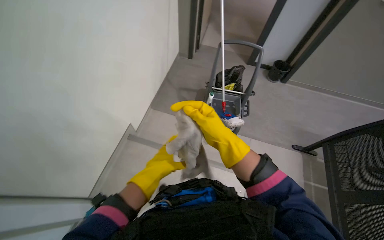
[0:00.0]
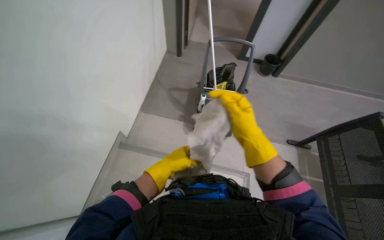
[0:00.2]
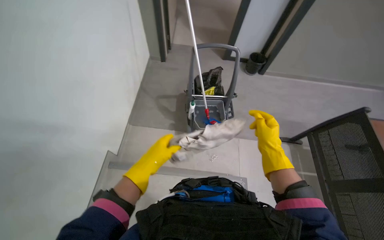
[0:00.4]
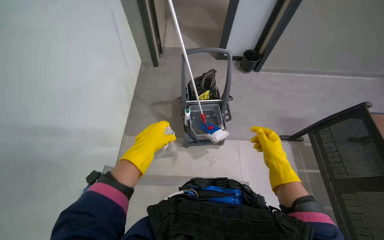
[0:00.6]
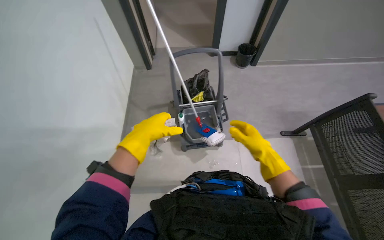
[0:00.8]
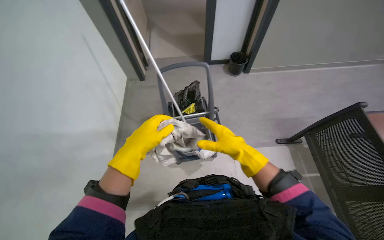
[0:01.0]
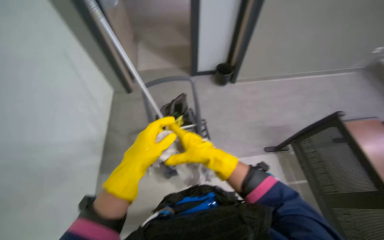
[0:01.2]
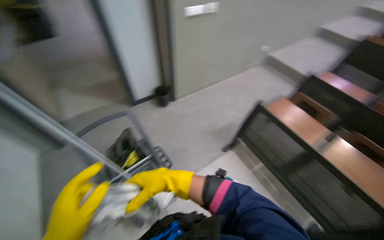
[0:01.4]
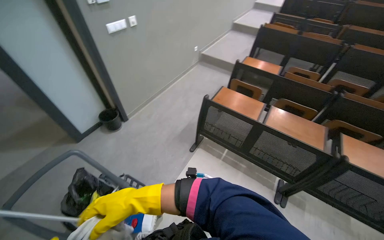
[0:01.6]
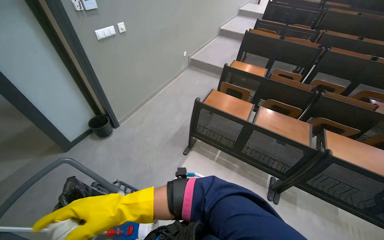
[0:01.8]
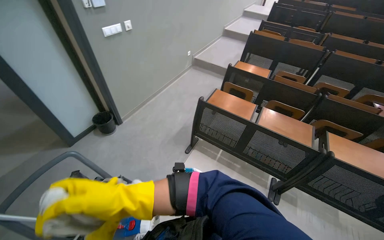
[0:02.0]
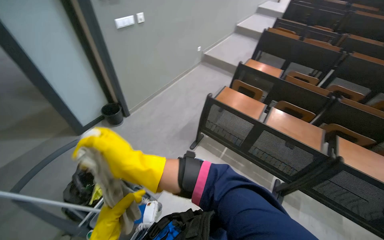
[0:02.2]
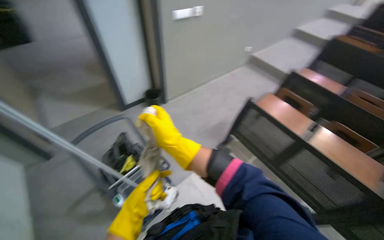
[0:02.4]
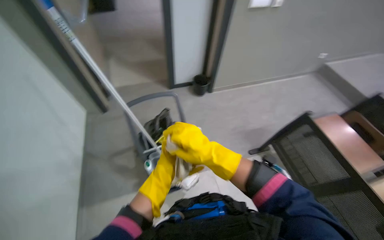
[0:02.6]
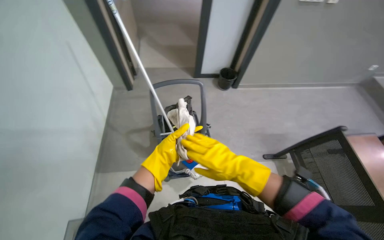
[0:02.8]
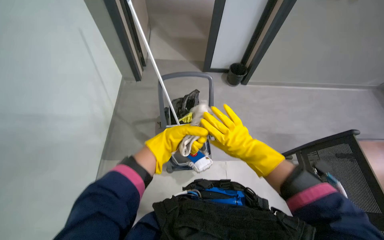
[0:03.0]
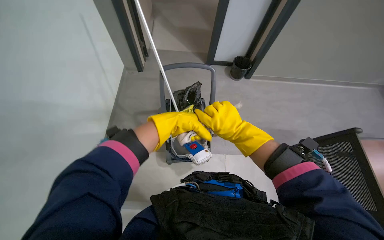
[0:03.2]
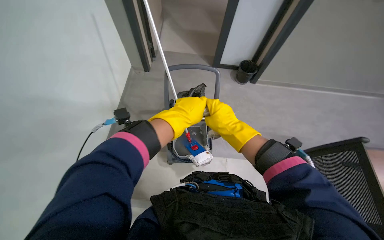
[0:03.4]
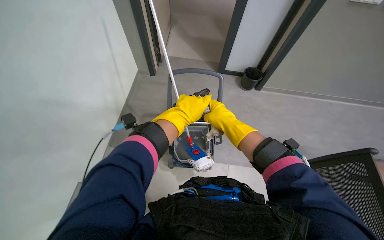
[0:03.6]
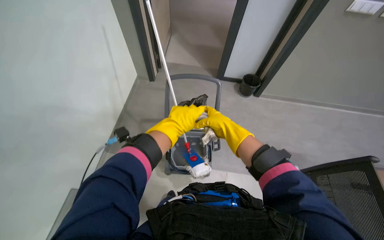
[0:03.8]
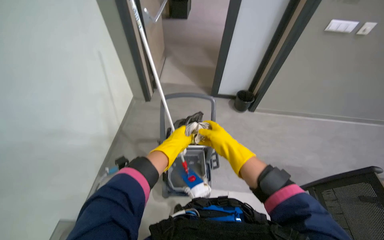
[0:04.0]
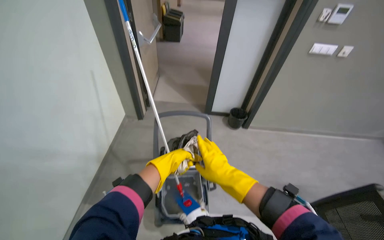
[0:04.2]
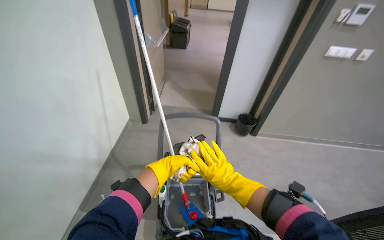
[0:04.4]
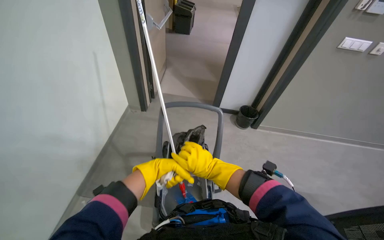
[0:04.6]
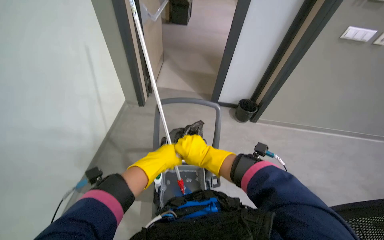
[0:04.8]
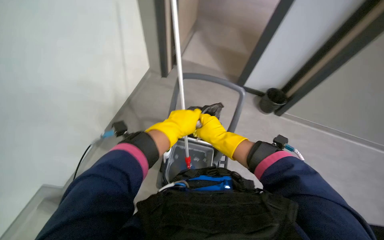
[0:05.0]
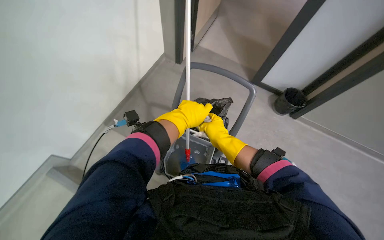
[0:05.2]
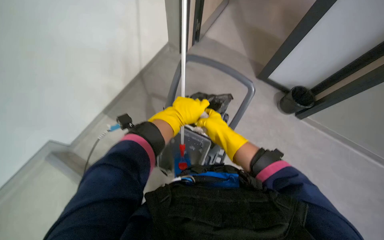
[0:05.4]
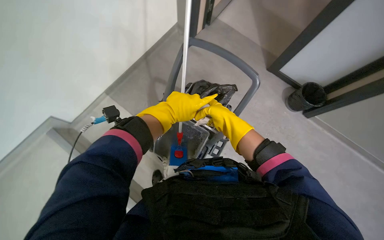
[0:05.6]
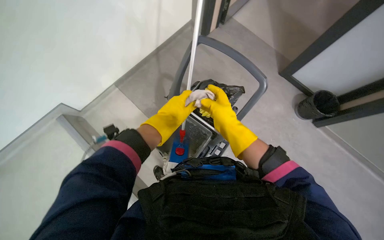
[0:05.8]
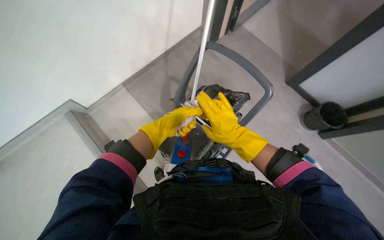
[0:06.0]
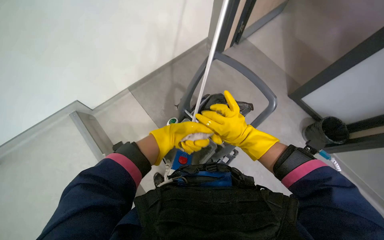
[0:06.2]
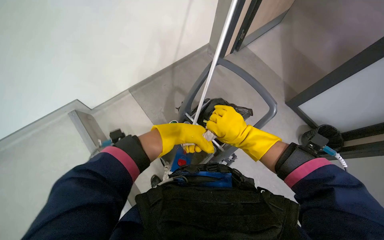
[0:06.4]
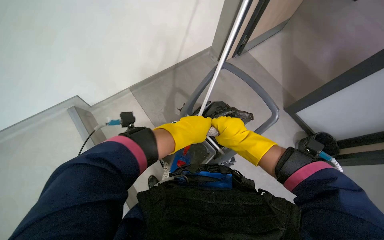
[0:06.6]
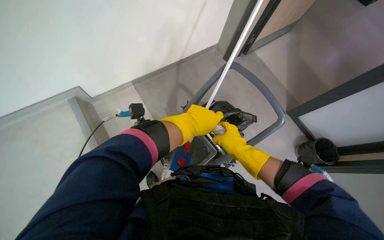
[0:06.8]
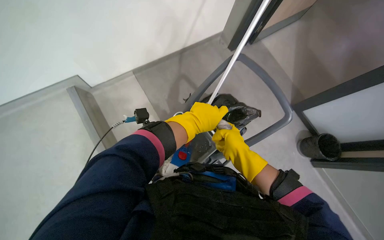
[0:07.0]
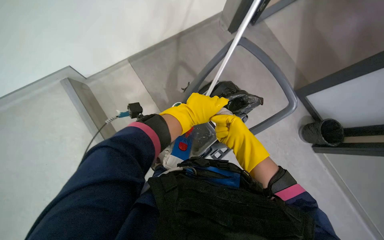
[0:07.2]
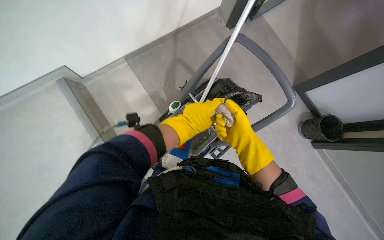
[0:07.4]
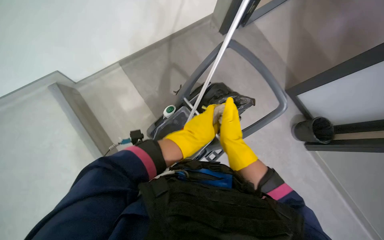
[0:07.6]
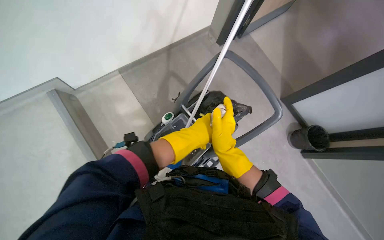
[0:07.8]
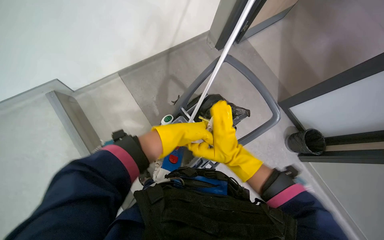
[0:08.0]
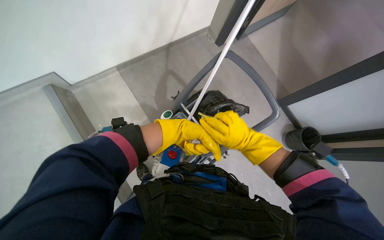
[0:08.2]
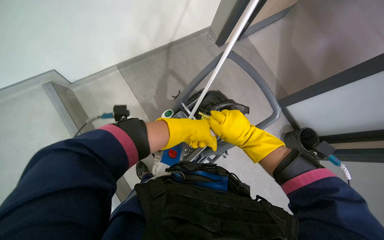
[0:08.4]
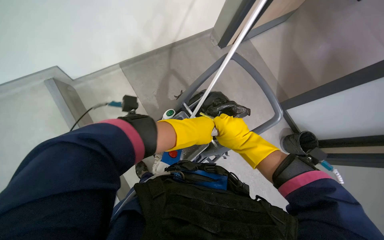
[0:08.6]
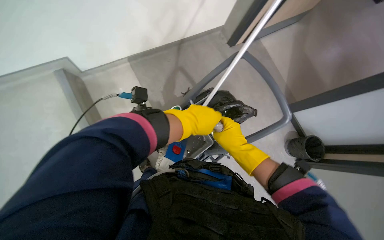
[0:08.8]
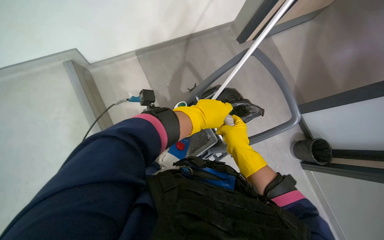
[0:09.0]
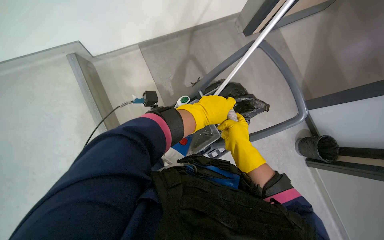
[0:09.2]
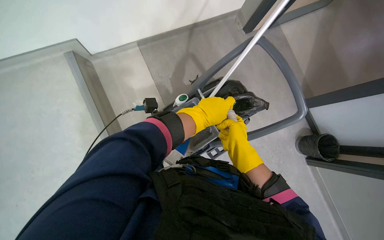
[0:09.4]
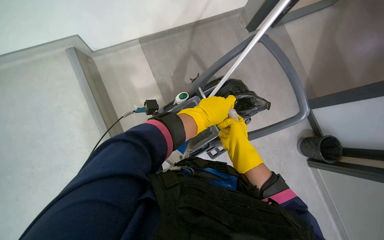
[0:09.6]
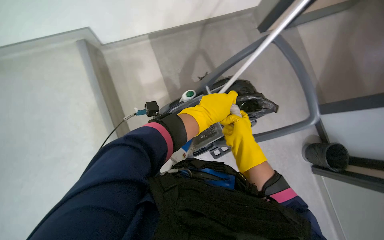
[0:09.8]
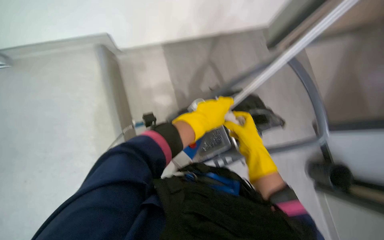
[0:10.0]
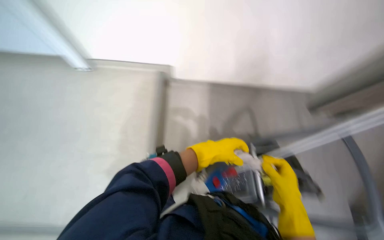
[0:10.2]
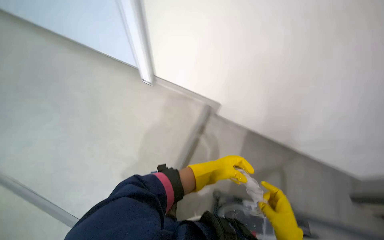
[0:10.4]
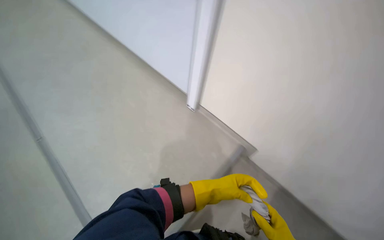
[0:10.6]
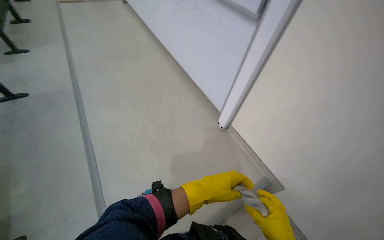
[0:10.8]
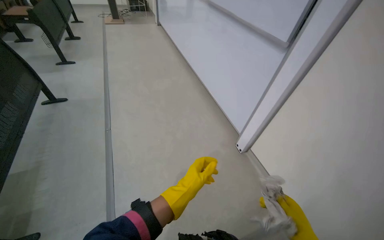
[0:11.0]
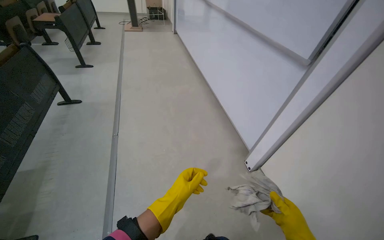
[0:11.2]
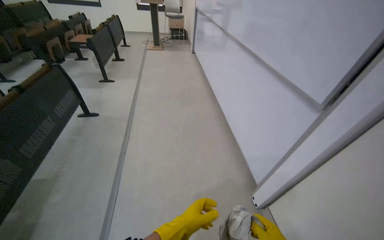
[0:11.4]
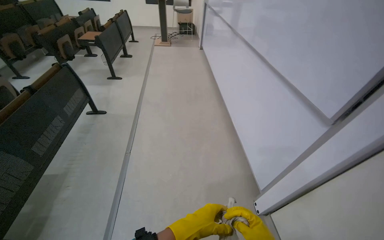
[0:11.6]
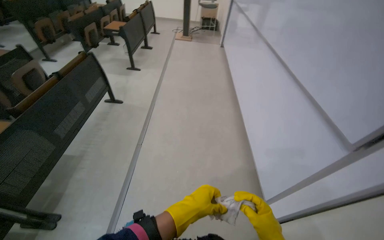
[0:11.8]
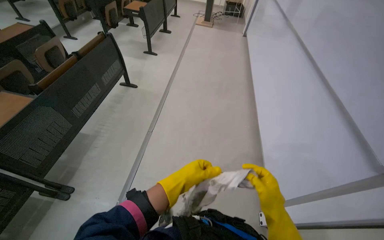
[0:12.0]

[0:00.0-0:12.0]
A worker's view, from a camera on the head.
Job: wiping surfaces.
The whole recording: Wiping whiteboard. The worker wipes the large white whiteboard surface with a cloth.
0:00.0 to 0:01.6: The head turns to the right by approximately 75 degrees. The camera pitches upward, by approximately 20 degrees.
0:01.6 to 0:03.0: The head turns to the left by approximately 55 degrees.
0:03.0 to 0:04.4: The view tilts about 20 degrees upward.
0:04.4 to 0:06.0: The head rotates about 35 degrees to the left. The view tilts roughly 20 degrees downward.
0:07.6 to 0:09.0: The left hand travels nearer to the camera and back again, about 10 cm each way.
0:09.0 to 0:10.4: The head rotates about 35 degrees to the left. The camera pitches upward, by approximately 15 degrees.

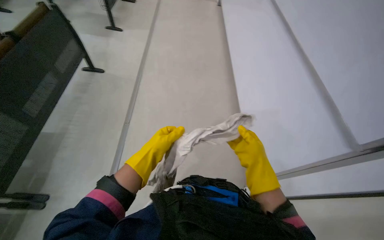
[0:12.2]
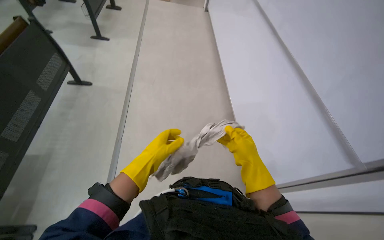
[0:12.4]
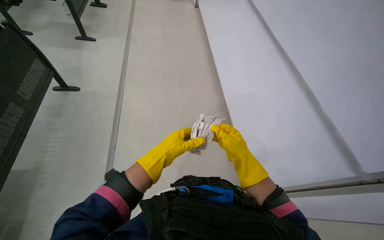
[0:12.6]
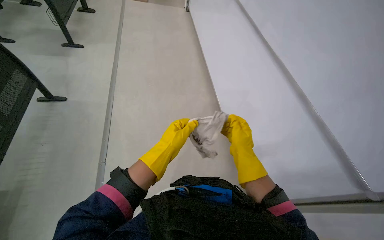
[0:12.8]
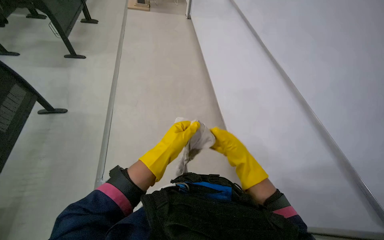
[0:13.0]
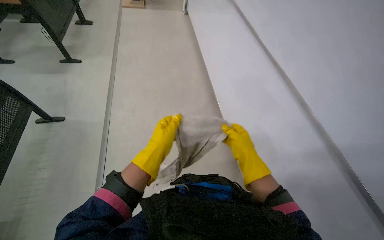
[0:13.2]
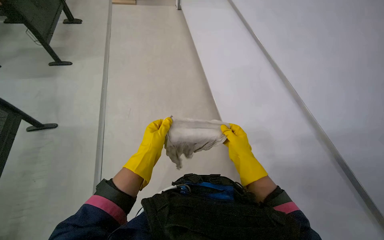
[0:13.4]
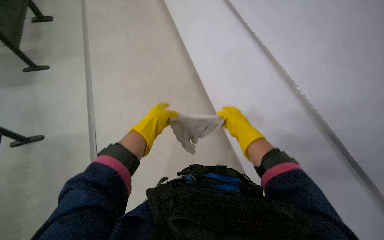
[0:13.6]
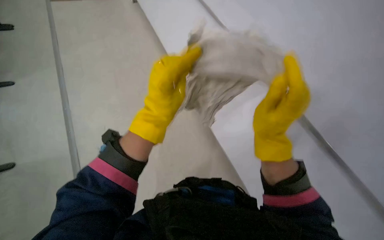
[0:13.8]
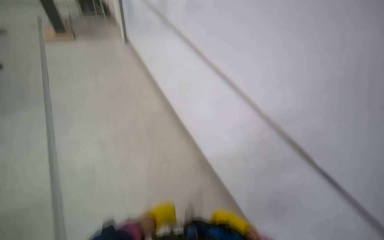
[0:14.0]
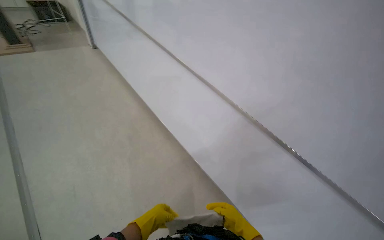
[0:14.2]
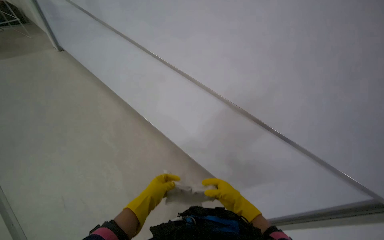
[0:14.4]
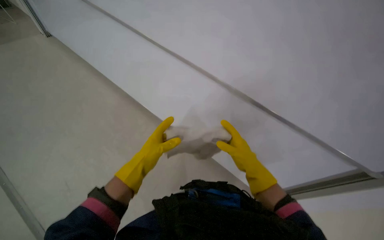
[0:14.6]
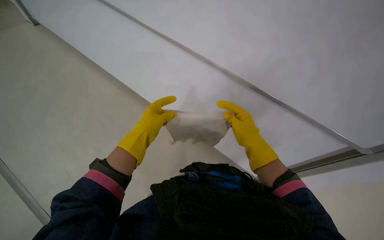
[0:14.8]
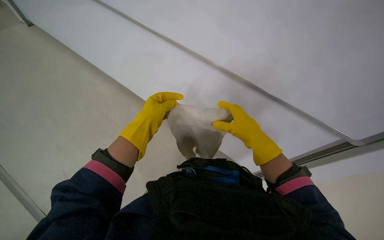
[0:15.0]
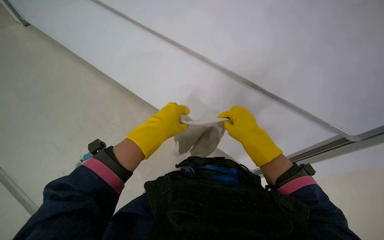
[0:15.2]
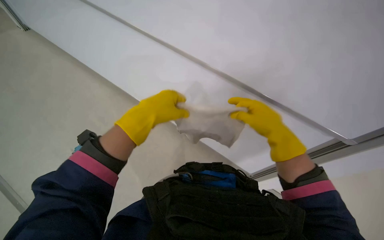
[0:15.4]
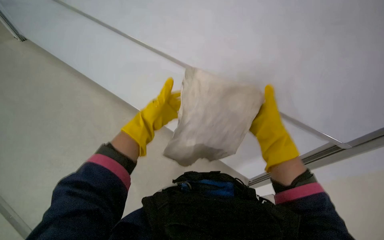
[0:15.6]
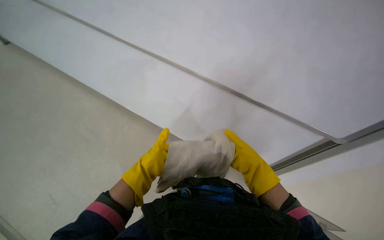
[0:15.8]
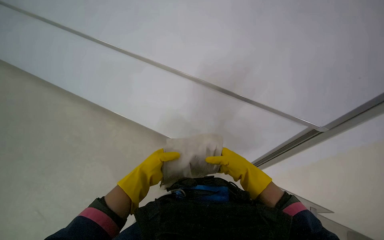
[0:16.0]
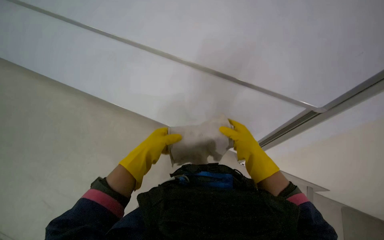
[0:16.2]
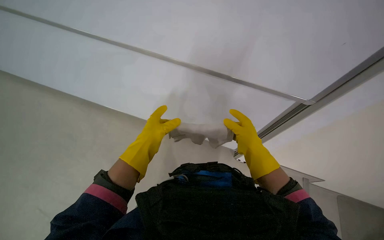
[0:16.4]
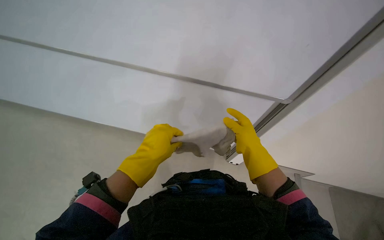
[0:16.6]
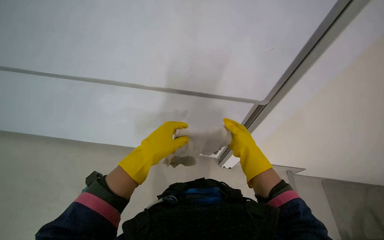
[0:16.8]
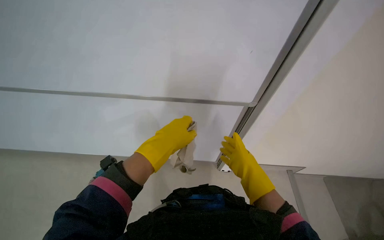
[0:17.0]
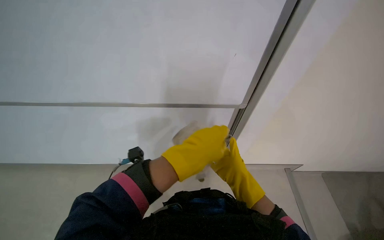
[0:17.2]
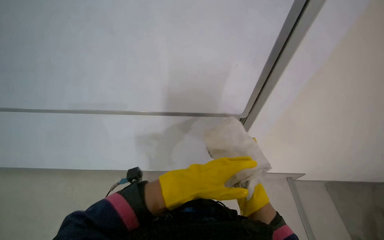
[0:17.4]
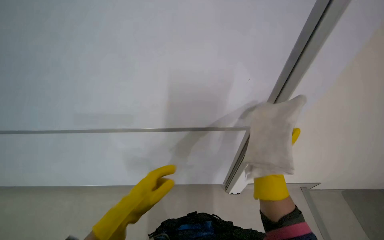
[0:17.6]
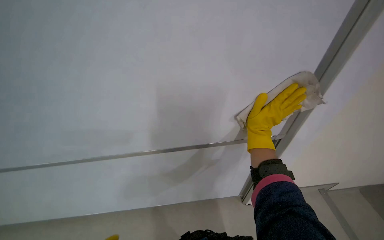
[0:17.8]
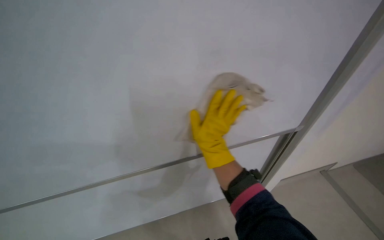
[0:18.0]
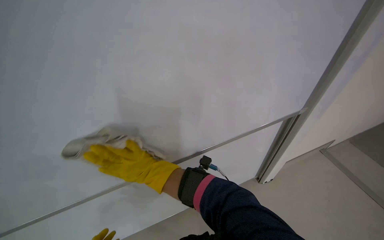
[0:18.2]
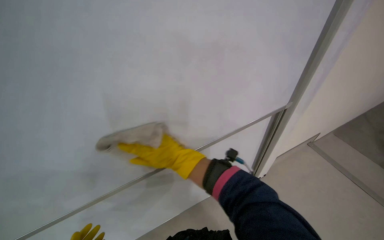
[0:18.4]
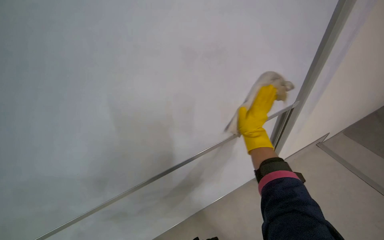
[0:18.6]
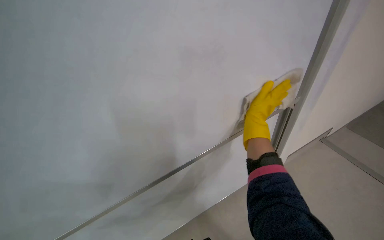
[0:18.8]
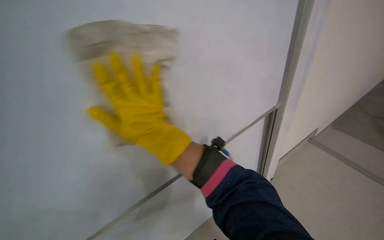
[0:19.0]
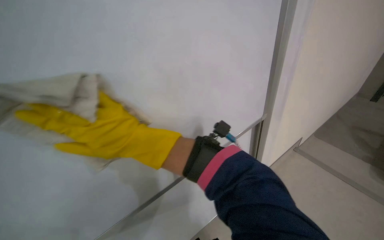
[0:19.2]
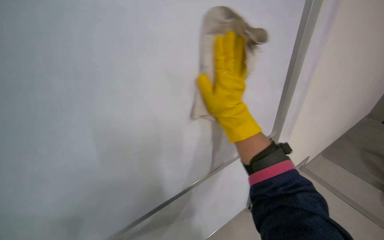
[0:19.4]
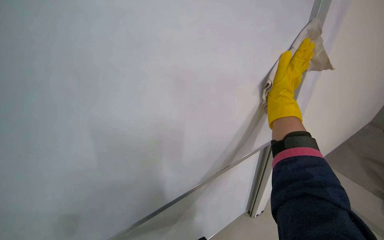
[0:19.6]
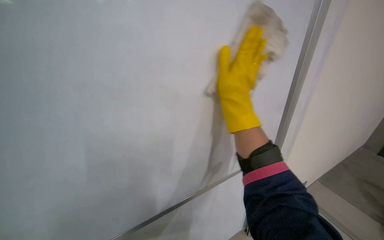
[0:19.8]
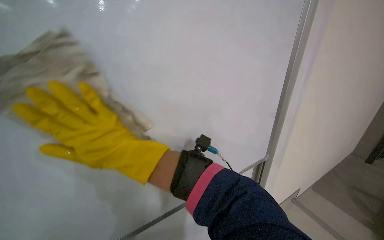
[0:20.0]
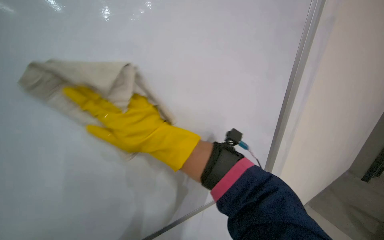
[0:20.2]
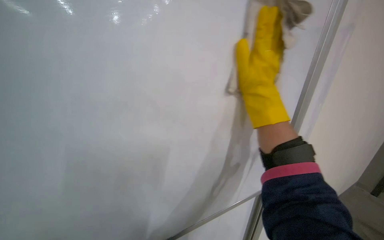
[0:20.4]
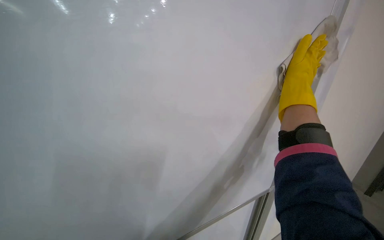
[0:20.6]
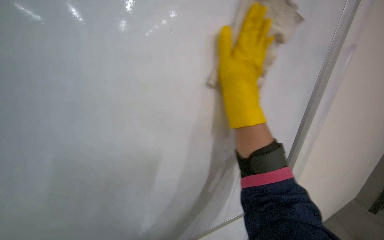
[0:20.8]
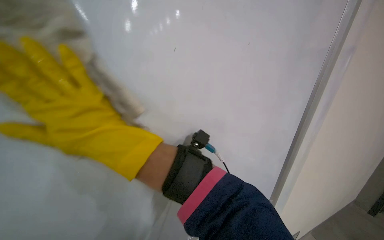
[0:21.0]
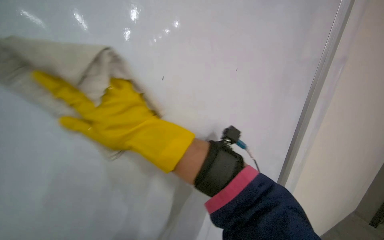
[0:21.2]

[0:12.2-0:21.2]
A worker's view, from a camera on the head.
Job: wiping surfaces.
The whole recording: Wiping whiteboard. The worker wipes the large white whiteboard surface with a cloth.
0:12.2 to 0:13.8: The left hand shifts about 15 cm to the right and up the picture.
0:15.2 to 0:16.6: The head turns to the right by some 20 degrees. The left hand reaches about 5 cm down the picture, then returns.
0:16.6 to 0:18.2: The right hand goes roughly 30 cm to the left.
0:19.8 to 0:21.2: The camera is aimed about 20 degrees further to the left. The wearer looks roughly 10 degrees further downward. The right hand moves left and right over some 40 cm, changing direction 2 times.
